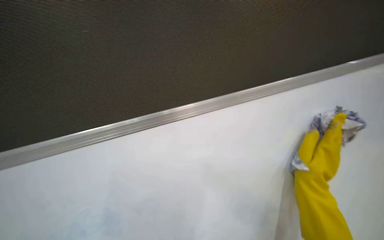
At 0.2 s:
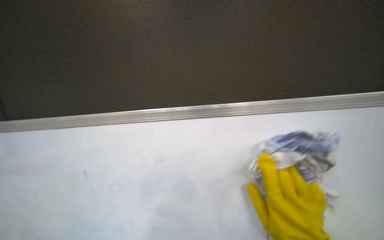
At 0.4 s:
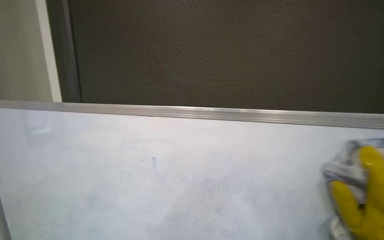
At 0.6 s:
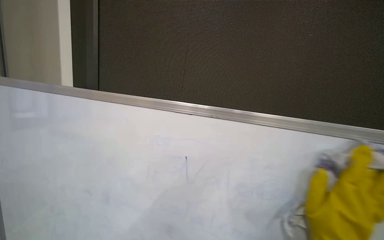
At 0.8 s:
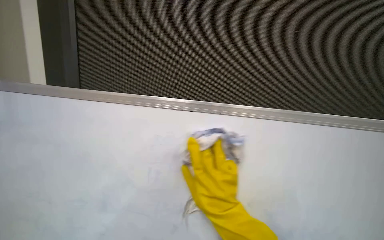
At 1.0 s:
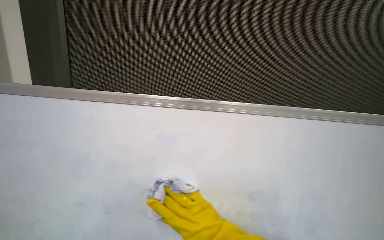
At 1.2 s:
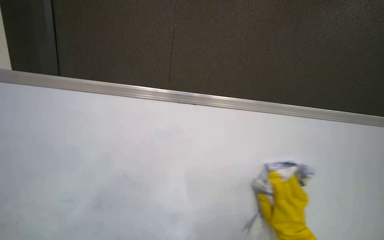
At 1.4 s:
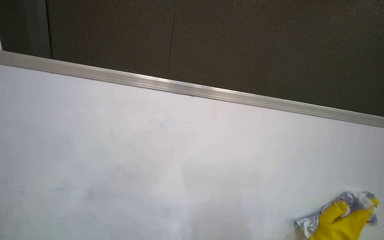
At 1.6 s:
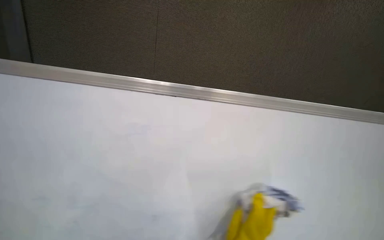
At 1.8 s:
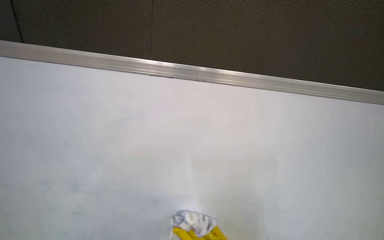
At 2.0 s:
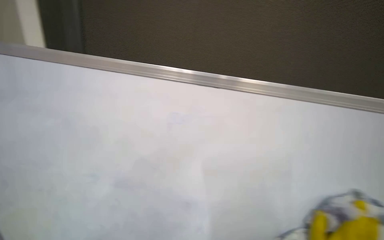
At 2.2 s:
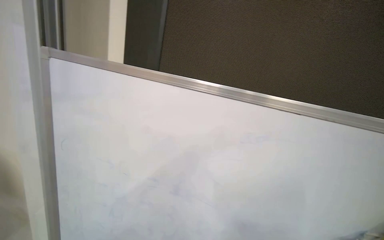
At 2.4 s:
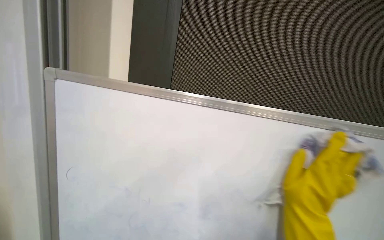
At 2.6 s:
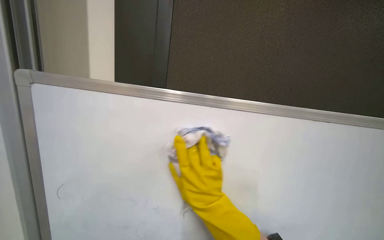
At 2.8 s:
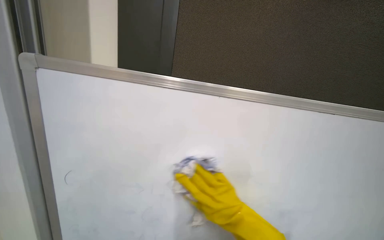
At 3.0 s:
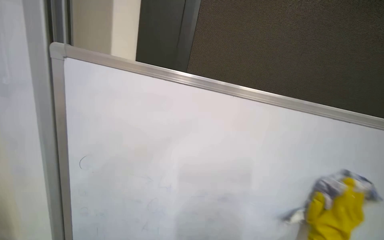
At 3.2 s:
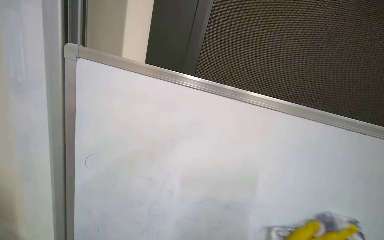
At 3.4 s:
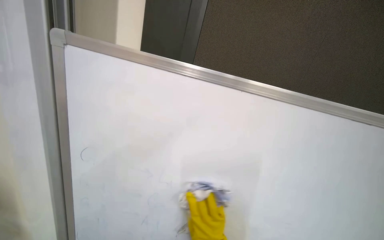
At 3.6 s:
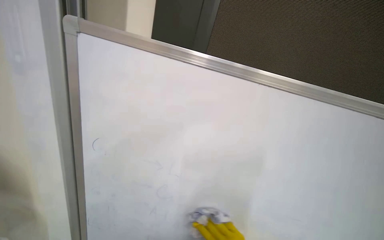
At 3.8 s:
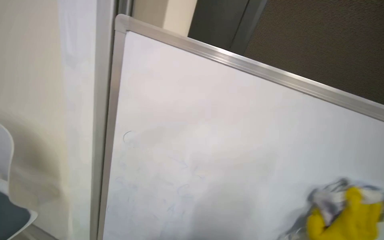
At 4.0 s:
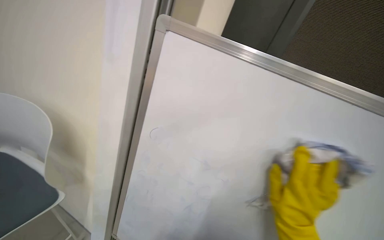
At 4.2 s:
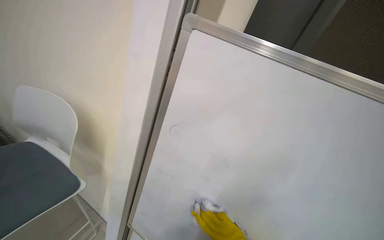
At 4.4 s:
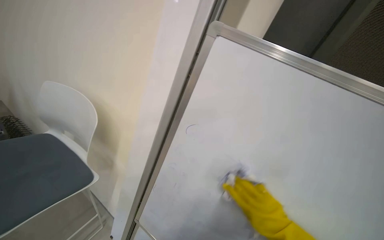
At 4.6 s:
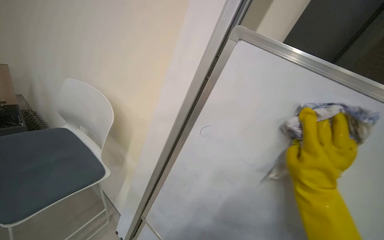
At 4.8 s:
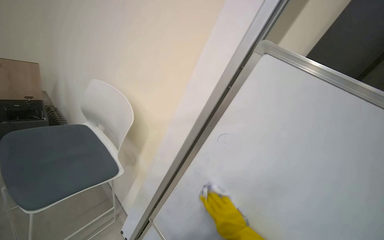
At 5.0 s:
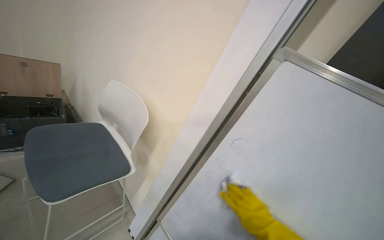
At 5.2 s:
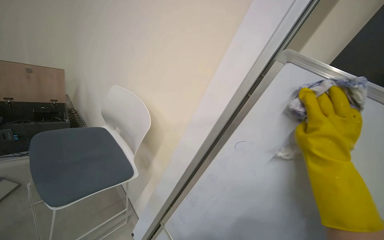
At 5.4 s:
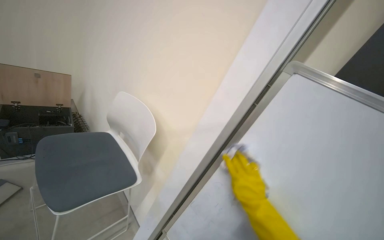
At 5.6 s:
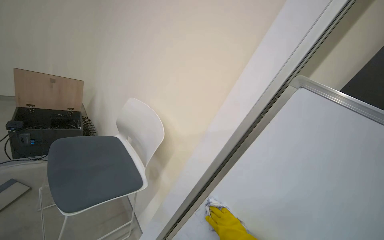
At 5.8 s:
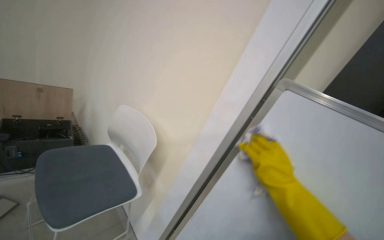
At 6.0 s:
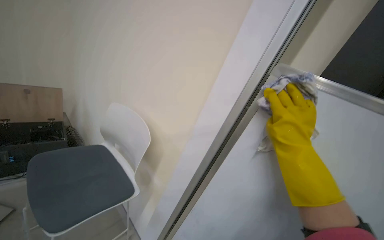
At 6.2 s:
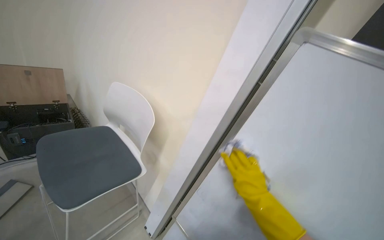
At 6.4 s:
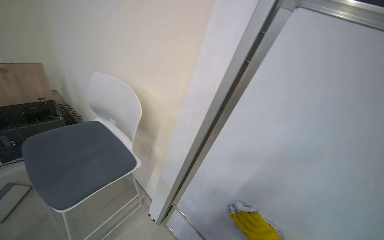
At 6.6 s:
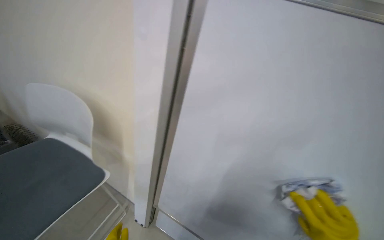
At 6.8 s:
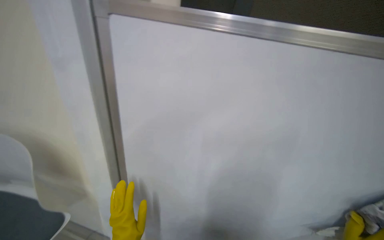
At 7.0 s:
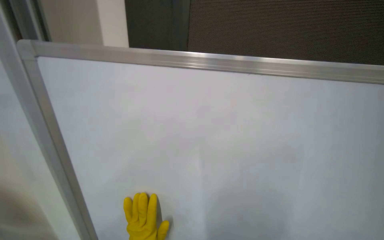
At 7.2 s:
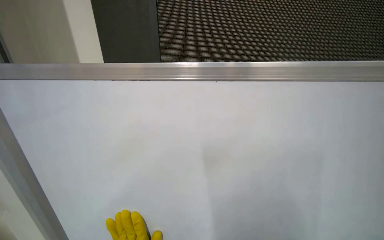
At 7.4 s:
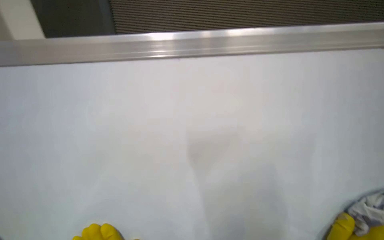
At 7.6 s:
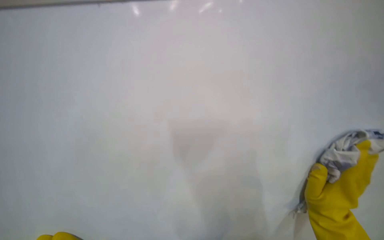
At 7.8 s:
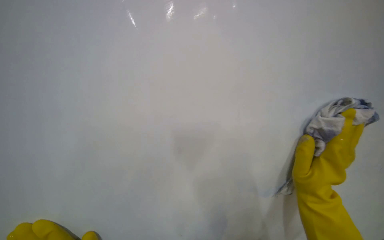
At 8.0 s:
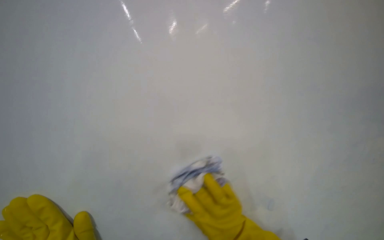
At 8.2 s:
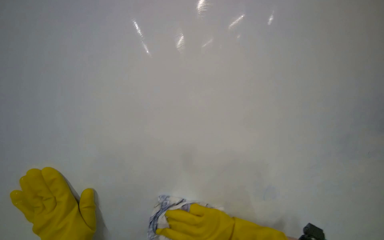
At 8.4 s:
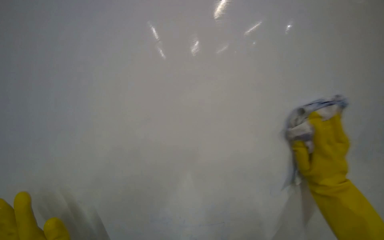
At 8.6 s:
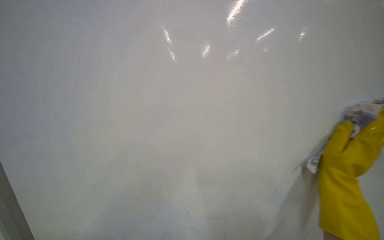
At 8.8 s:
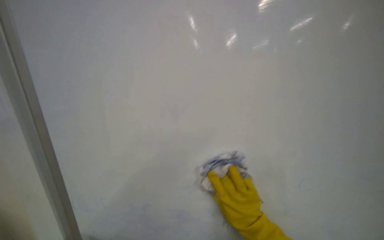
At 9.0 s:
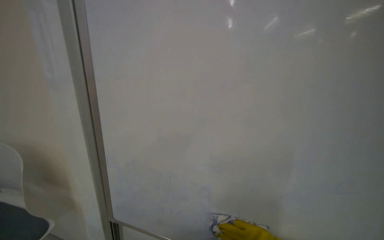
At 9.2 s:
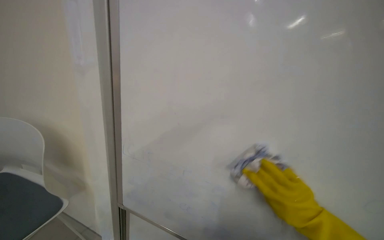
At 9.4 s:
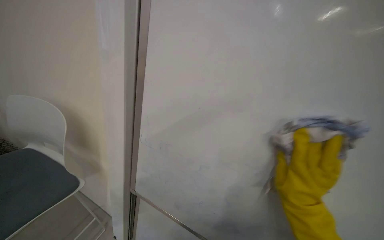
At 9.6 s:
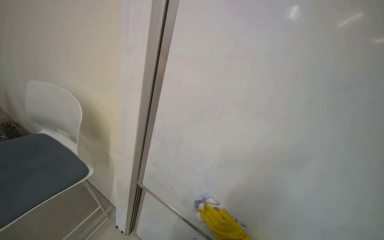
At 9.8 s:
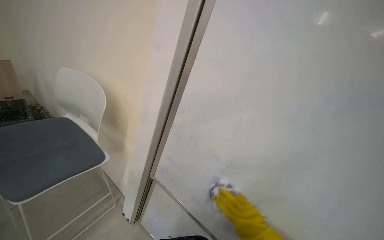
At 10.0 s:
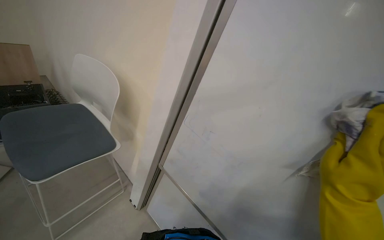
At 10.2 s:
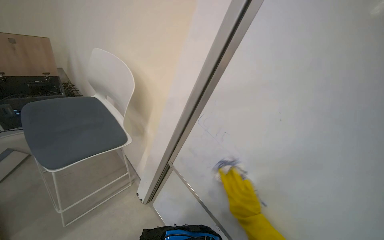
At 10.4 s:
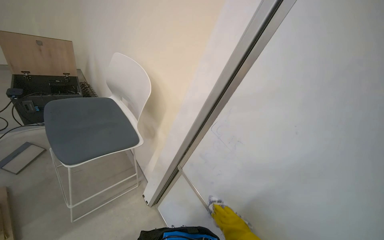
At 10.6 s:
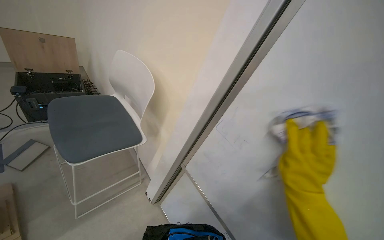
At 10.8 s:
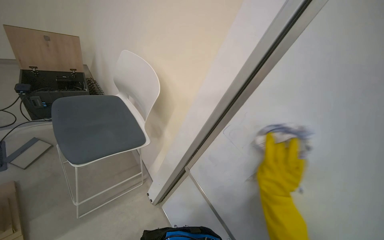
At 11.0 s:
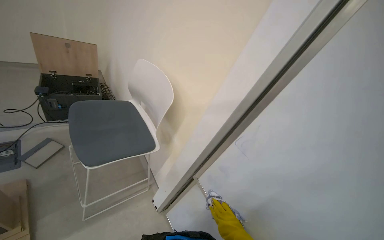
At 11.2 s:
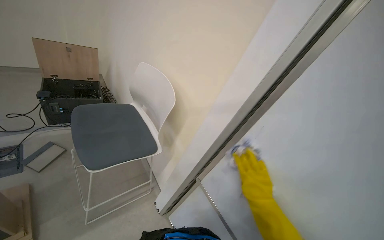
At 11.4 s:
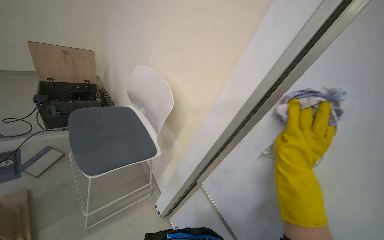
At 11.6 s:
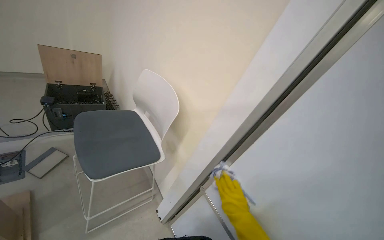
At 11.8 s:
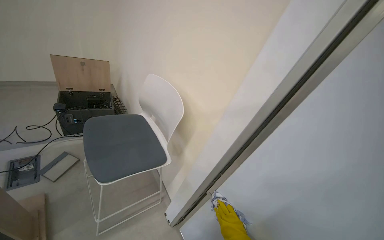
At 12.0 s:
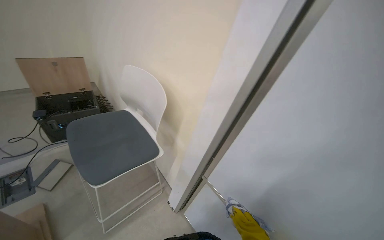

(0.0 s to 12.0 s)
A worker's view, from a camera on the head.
Job: wiping surfaces.
The whole recording: Cleaning whiteboard surface. The worker cleans the whiteboard surface with a cloth.
0.0 s - 1.6 s: The view swings some 30 degrees to the right. The camera pitches upward, by about 25 degrees.
1.6 s - 3.0 s: The scene rotates counterclockwise by about 25 degrees.
3.0 s - 4.4 s: The wearer looks approximately 20 degrees further to the left. The view tilts some 10 degrees downward.
6.0 s - 7.6 s: The wearer looks some 25 degrees further downward.
7.6 s - 9.0 s: The head travels about 70 cm. The camera sweeps to the left, by about 45 degrees. Everything in view rotates some 90 degrees counterclockwise.
9.0 s - 10.4 s: The wearer's head swings about 20 degrees to the left.

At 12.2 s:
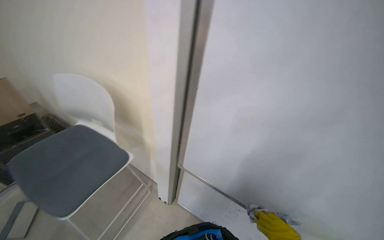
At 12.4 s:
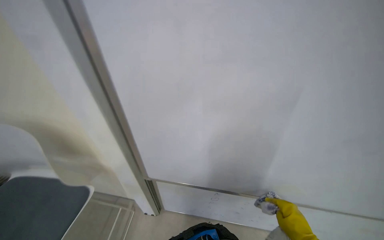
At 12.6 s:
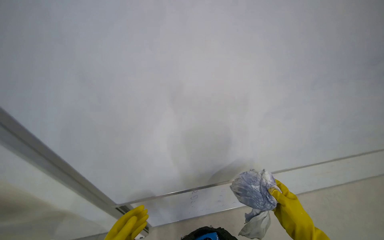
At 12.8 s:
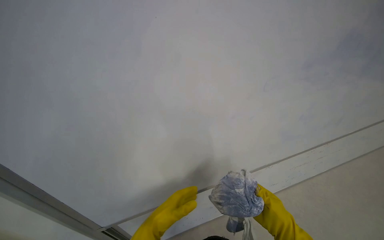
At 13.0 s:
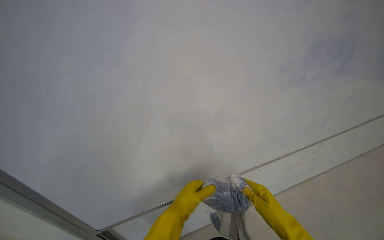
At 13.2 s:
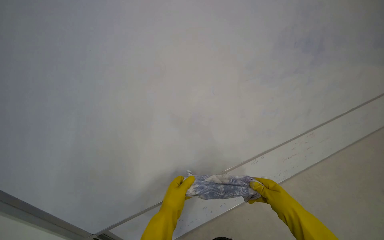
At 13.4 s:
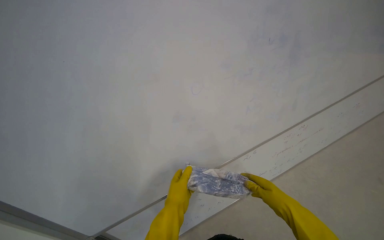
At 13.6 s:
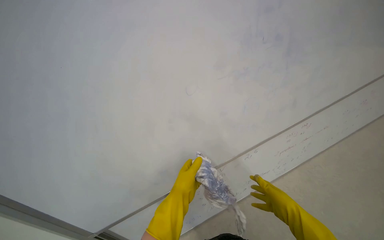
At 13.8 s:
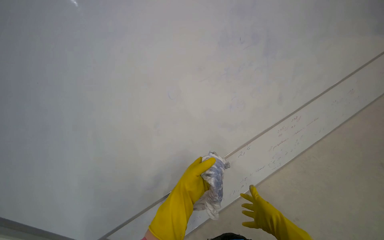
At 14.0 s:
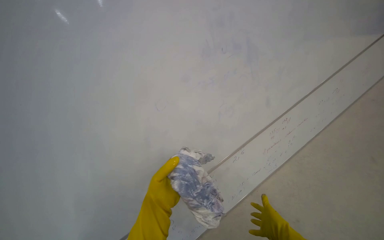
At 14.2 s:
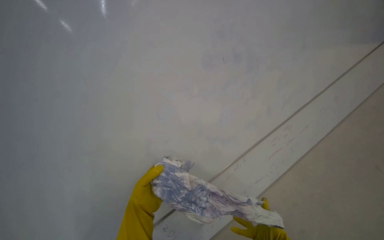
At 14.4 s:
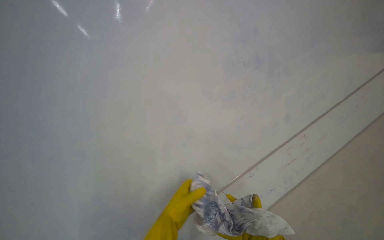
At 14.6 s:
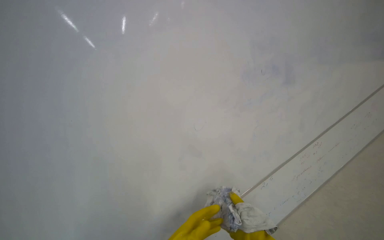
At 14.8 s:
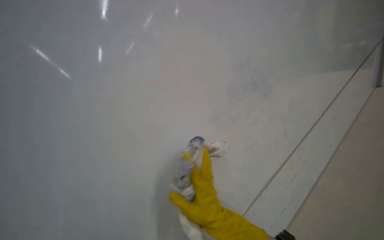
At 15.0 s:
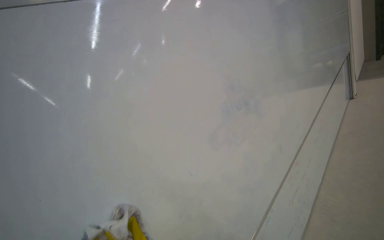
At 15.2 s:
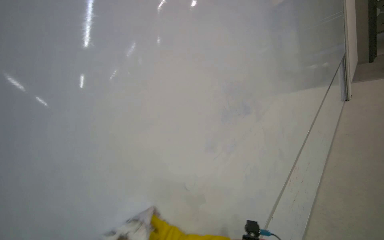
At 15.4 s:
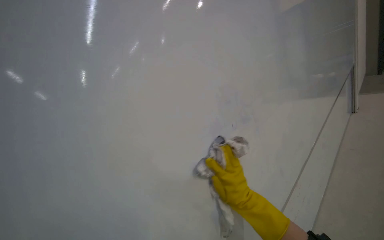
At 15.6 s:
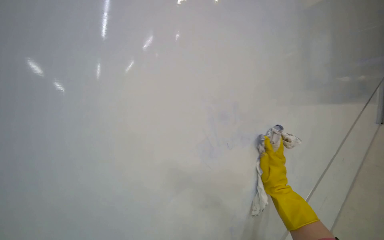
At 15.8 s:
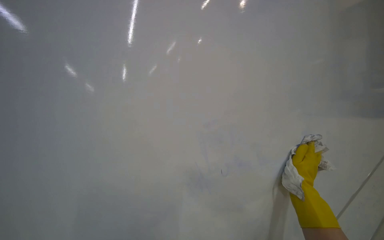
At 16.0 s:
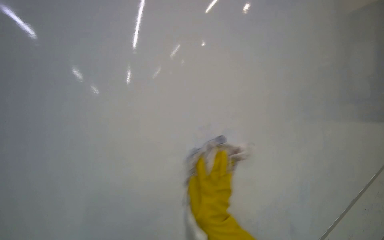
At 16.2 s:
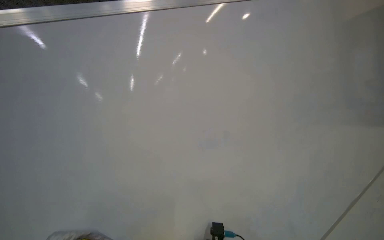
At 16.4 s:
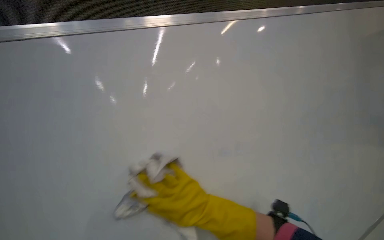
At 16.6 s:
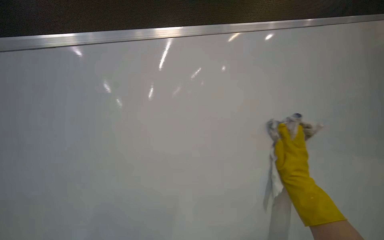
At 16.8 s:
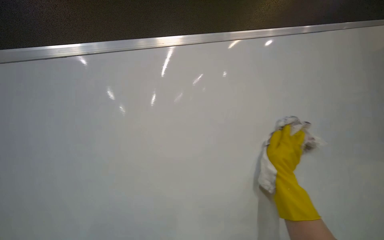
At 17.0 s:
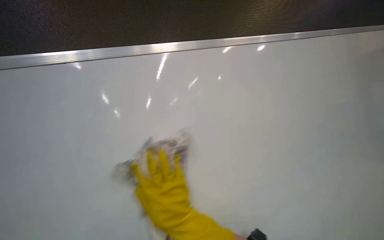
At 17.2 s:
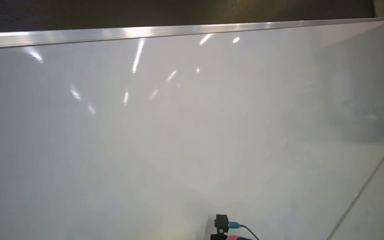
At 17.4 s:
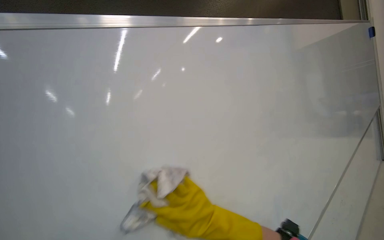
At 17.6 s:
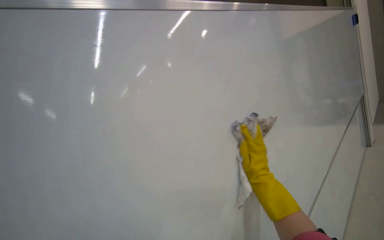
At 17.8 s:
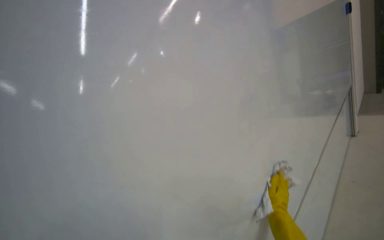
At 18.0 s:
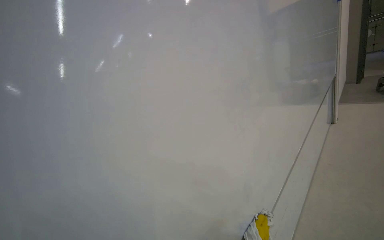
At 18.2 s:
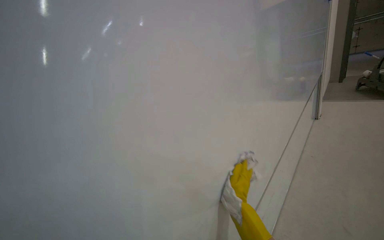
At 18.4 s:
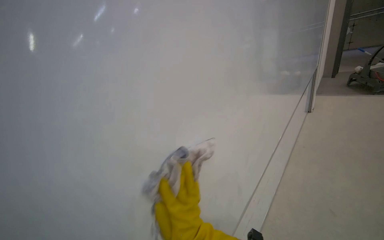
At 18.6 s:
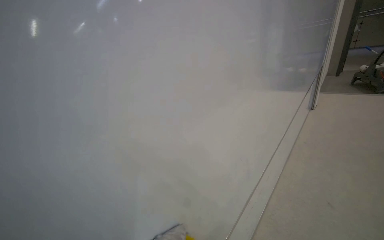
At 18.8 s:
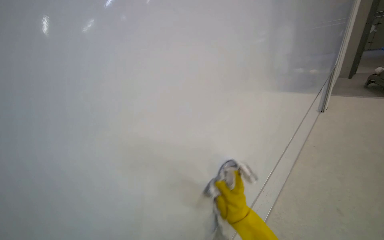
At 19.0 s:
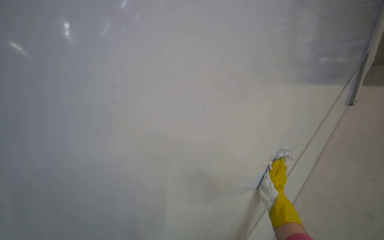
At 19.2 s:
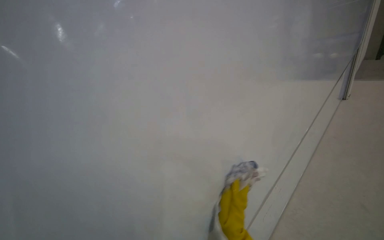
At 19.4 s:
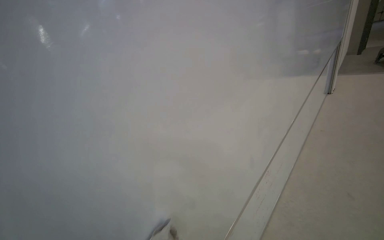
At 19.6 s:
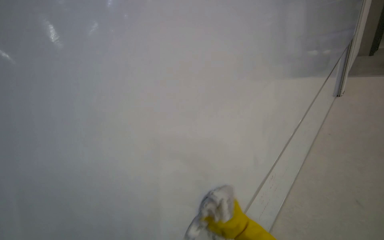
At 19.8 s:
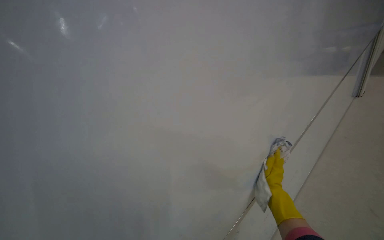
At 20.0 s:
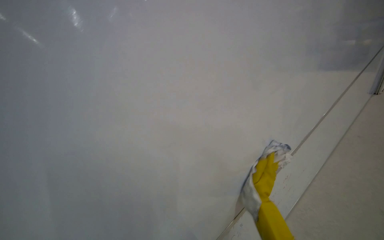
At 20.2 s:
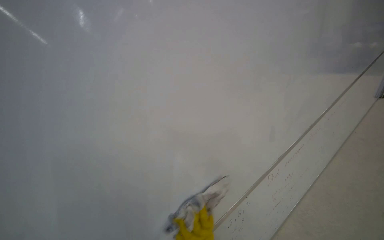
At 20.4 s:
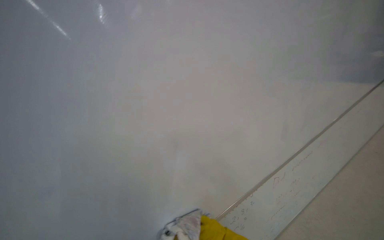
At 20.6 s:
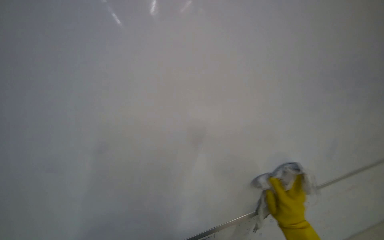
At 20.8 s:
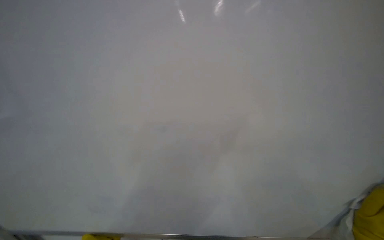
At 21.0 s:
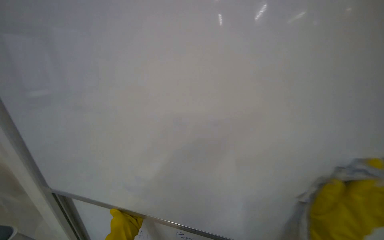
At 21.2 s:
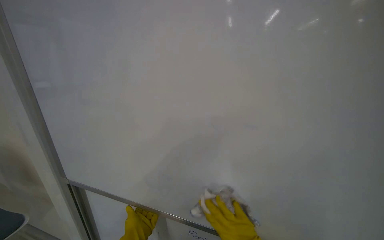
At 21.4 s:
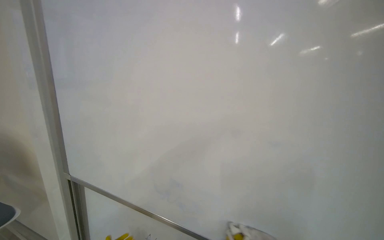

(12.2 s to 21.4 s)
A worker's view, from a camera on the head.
Job: wiping surfaces.
The whole recording: Cleaning whiteboard surface. The worker cleans the whiteboard surface with a cloth.
12.2 s - 13.8 s: The head turns to the right by approximately 50 degrees.
